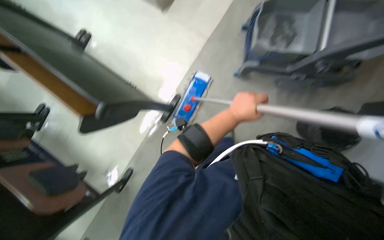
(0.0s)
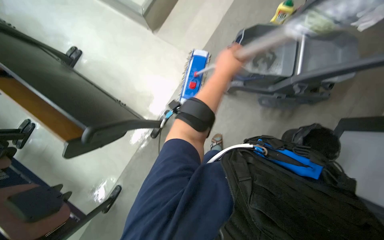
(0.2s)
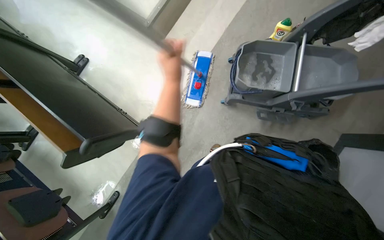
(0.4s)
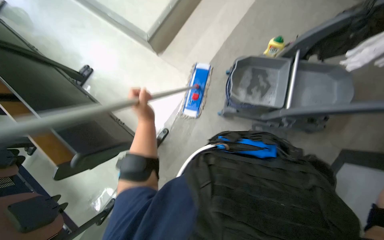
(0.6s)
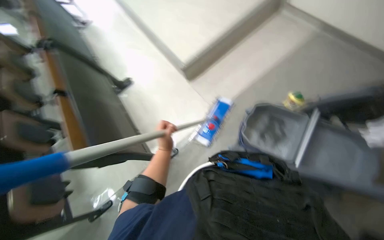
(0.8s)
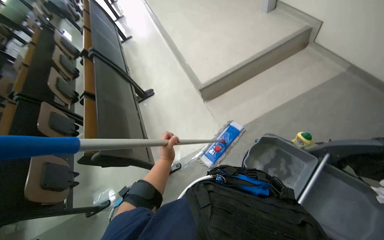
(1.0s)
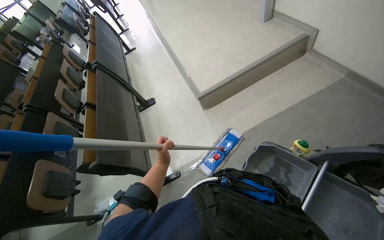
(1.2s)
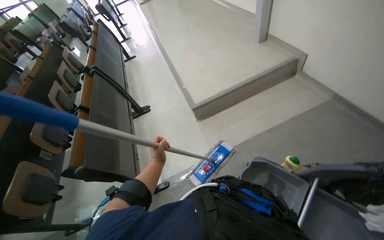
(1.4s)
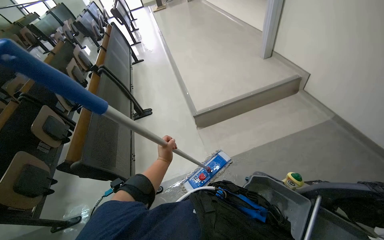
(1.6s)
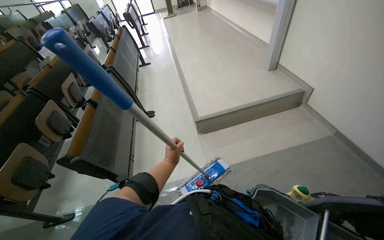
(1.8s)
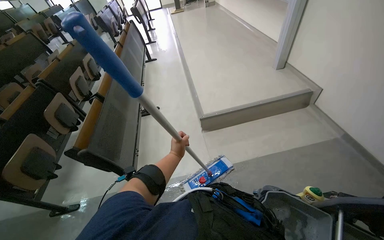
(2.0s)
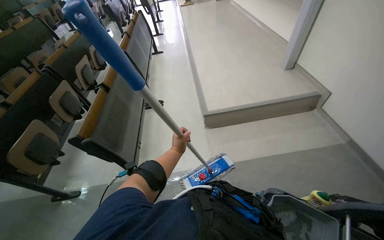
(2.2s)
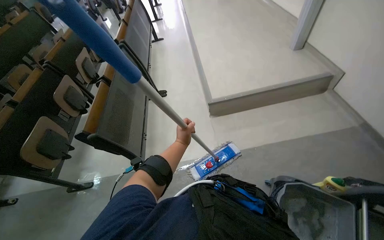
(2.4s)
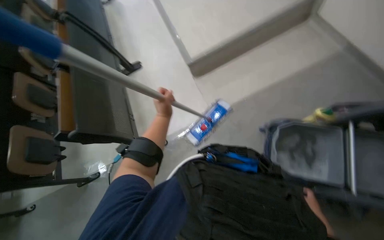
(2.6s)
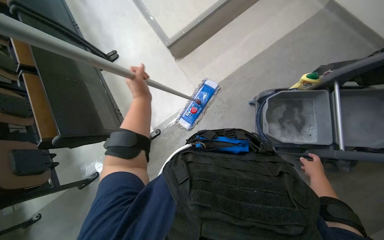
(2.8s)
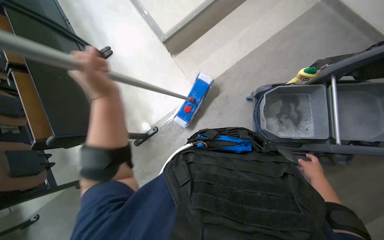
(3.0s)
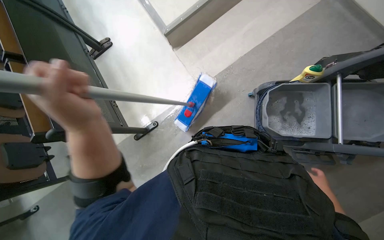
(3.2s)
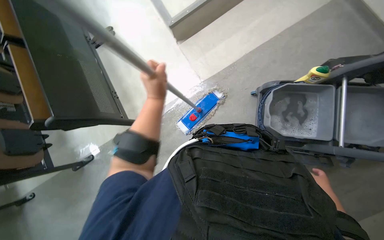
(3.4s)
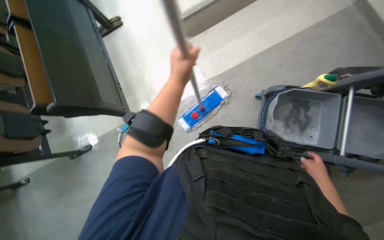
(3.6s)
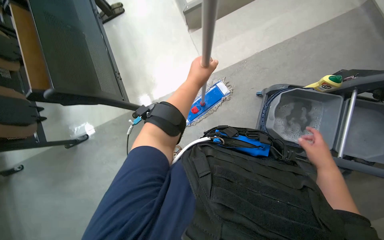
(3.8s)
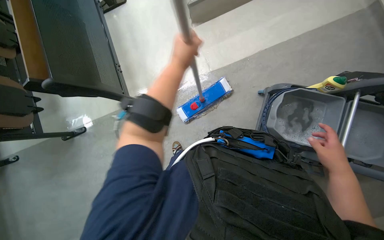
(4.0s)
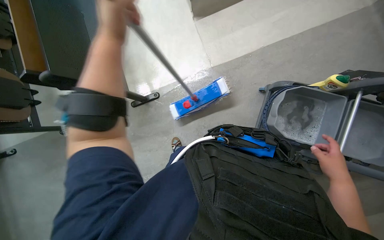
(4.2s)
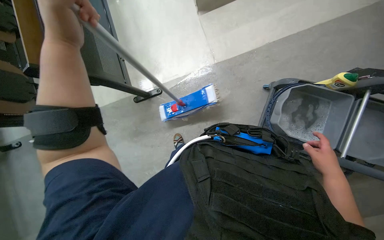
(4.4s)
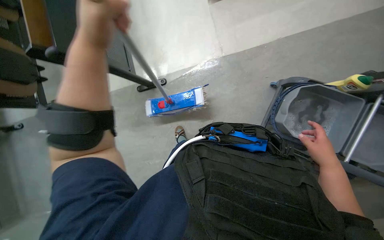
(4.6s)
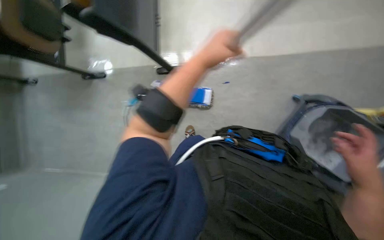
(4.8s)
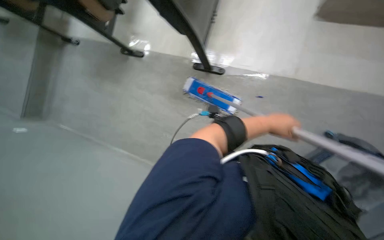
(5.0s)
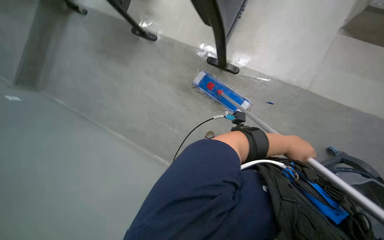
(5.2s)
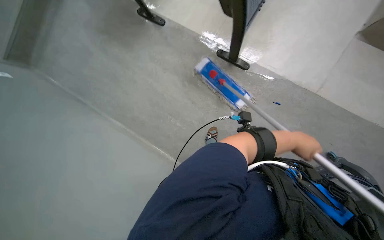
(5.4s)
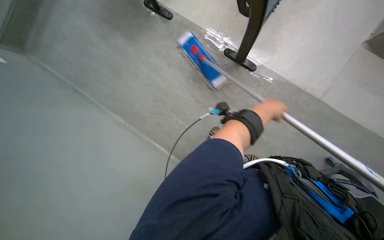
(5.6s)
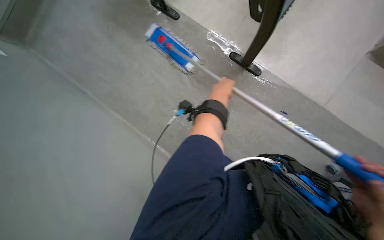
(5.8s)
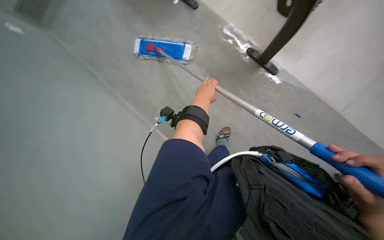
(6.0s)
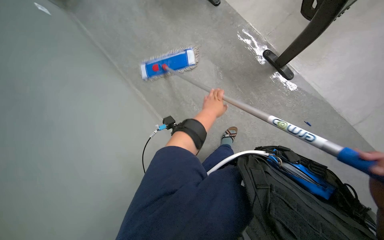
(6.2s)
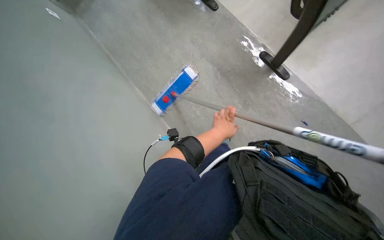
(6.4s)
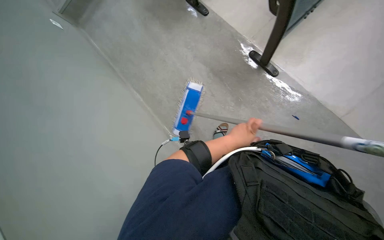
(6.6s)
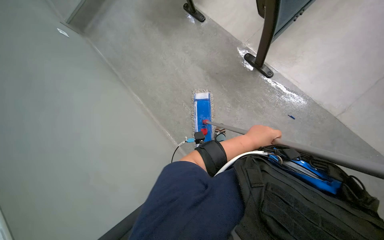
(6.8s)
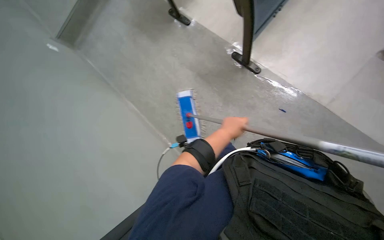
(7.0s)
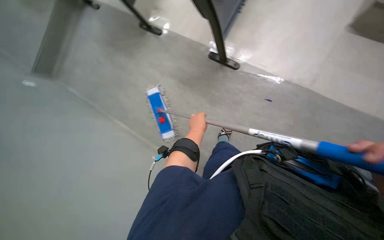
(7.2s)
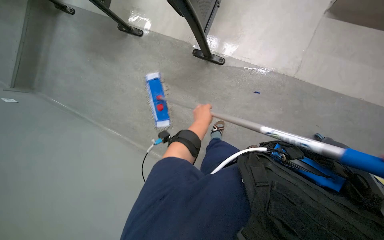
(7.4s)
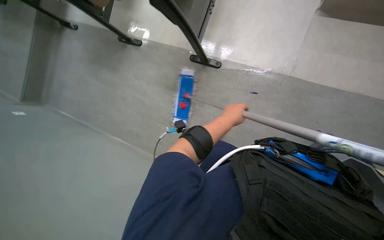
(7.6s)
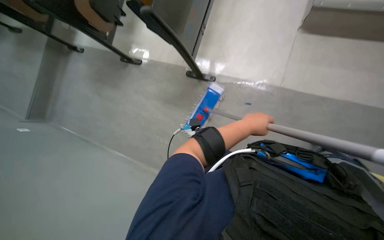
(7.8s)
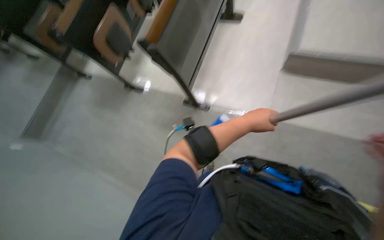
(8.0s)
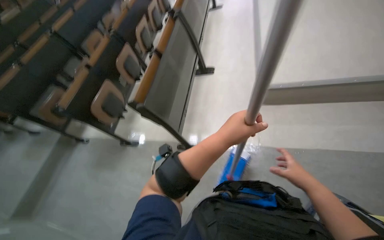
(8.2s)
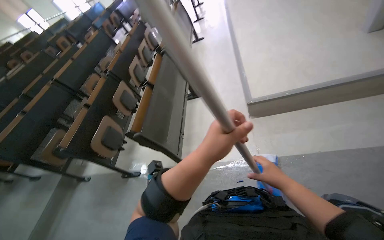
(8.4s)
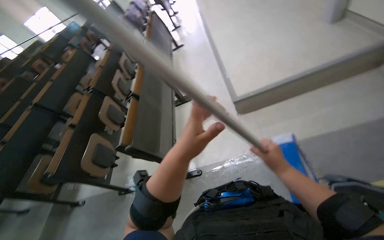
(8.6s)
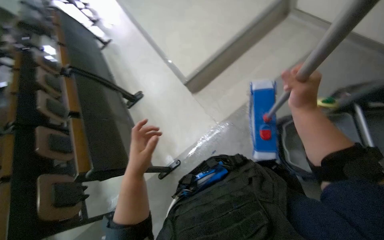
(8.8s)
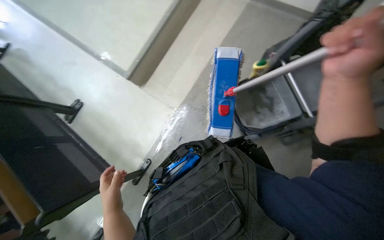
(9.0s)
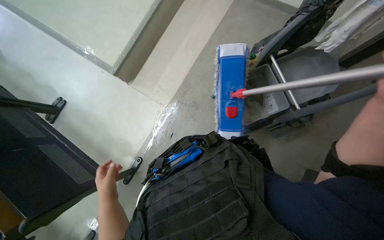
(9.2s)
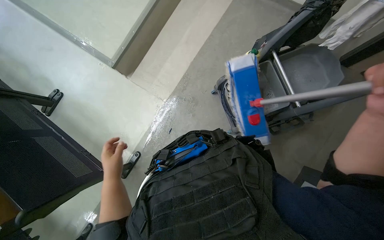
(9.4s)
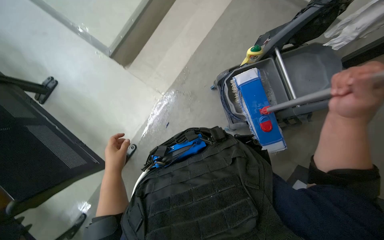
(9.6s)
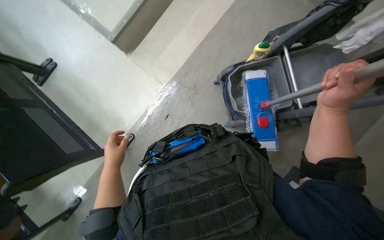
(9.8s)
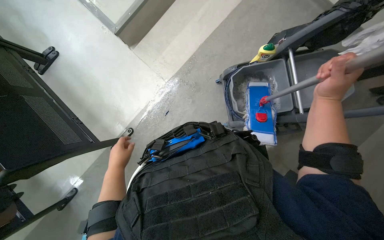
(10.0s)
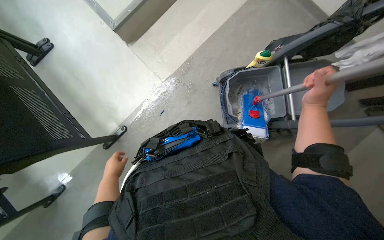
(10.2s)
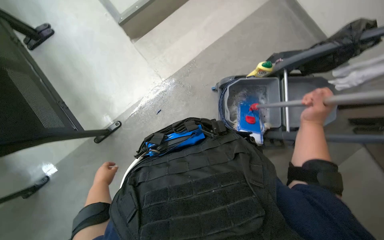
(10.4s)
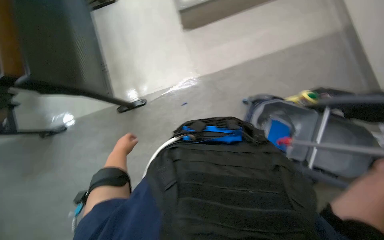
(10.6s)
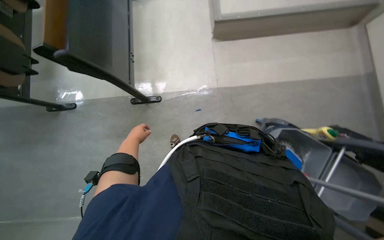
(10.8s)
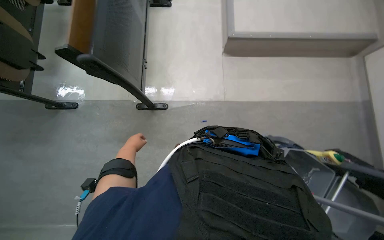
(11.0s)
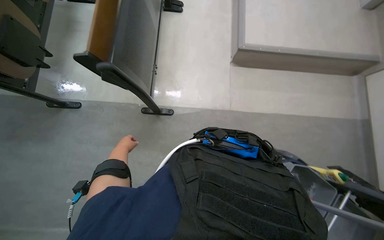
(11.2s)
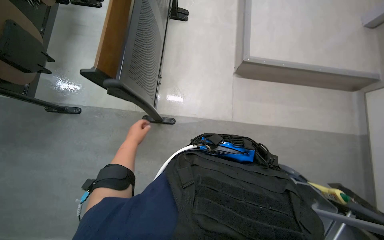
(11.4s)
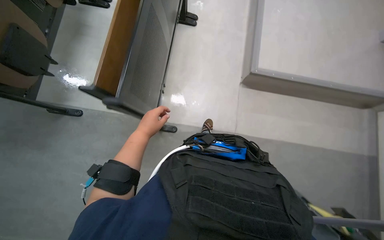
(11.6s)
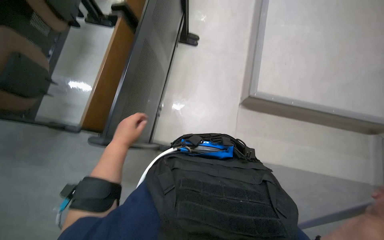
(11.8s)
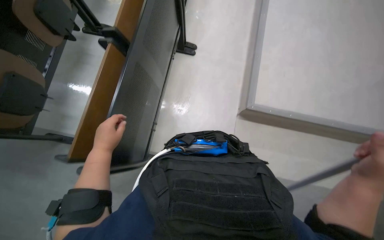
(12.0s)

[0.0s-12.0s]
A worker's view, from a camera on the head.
Job: mopping floor.
The whole recording: Mopping classroom floor. The worker mops the classroom floor, occasionally adjusting the mop and moving the cleaning cart.
0.0s to 1.6s: The head rotates roughly 40 degrees to the left. The camera pitches upward, by some 35 degrees.
1.6s to 3.0s: The view tips downward by some 25 degrees.
3.0s to 4.4s: The view tips downward by some 15 degrees. The right hand shifts some 10 cm up the picture.
4.4s to 6.0s: The head turns to the left by about 55 degrees.
6.0s to 7.6s: The scene turns roughly 30 degrees counterclockwise in the picture.
7.6s to 9.0s: The head rotates some 75 degrees to the right. The wearer looks some 40 degrees further upward.
9.0s to 10.4s: The left hand goes approximately 15 cm farther from the camera, and travels up the picture and back again, some 5 cm each way.
10.4s to 12.0s: The wearer looks about 30 degrees further upward. The scene turns about 40 degrees clockwise in the picture.

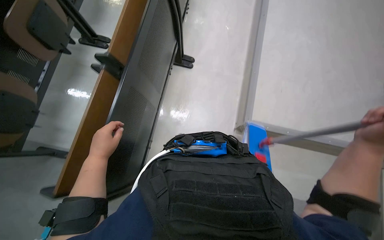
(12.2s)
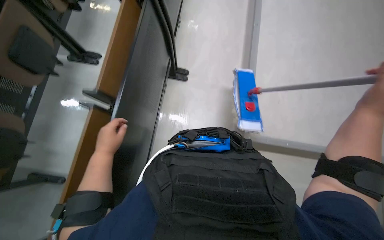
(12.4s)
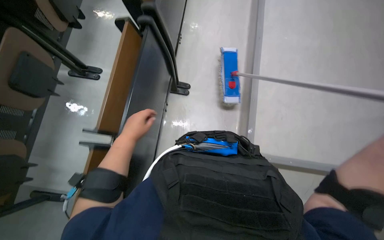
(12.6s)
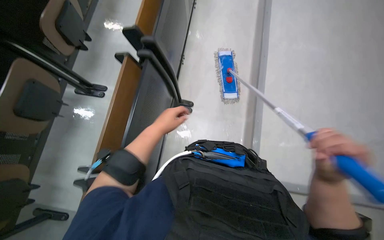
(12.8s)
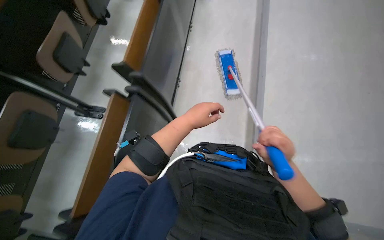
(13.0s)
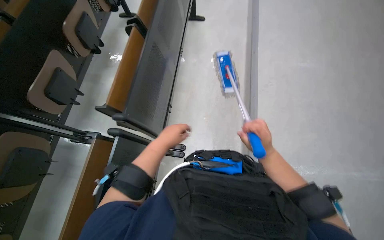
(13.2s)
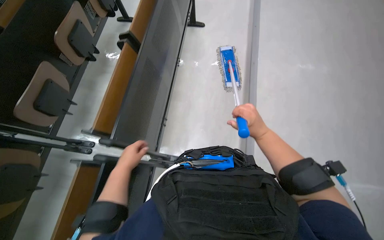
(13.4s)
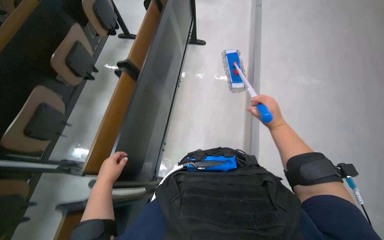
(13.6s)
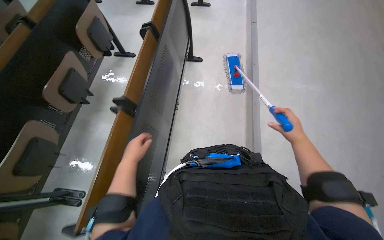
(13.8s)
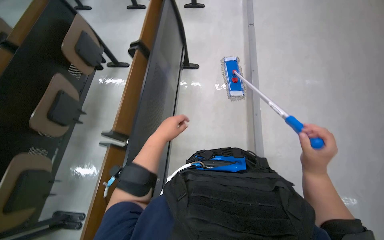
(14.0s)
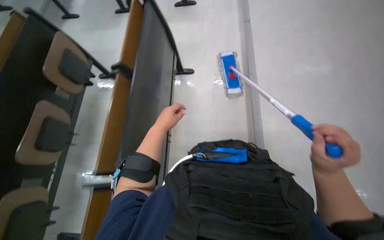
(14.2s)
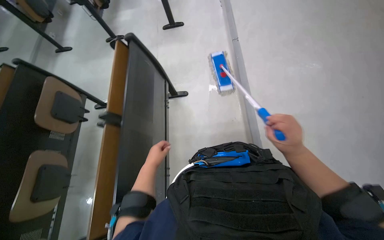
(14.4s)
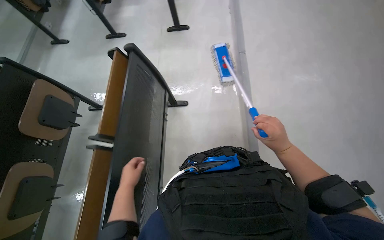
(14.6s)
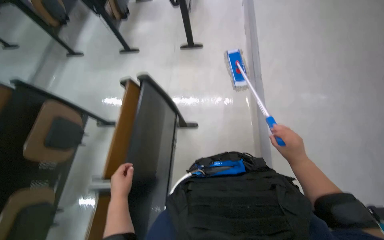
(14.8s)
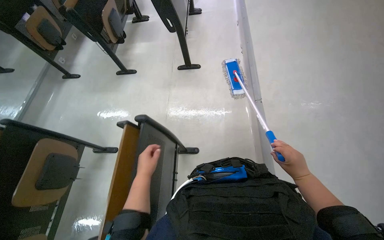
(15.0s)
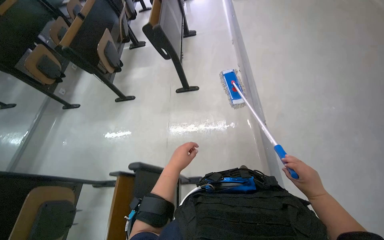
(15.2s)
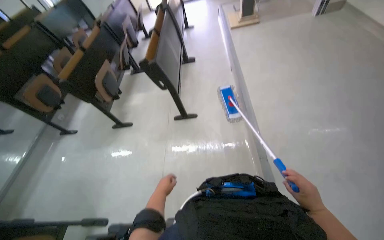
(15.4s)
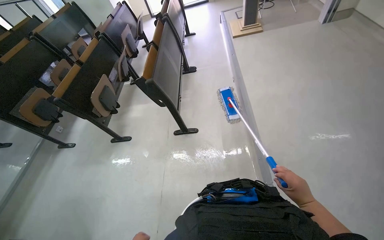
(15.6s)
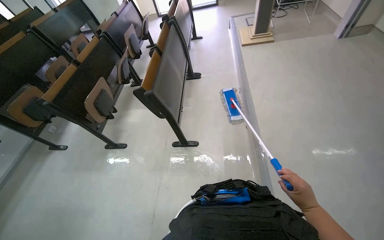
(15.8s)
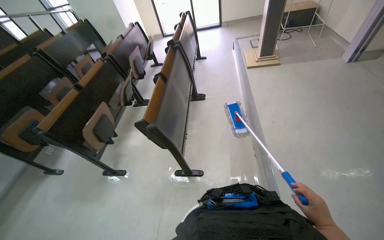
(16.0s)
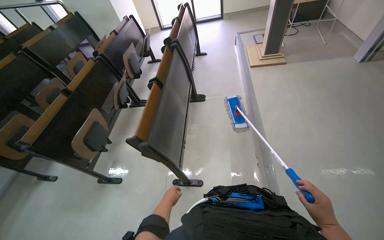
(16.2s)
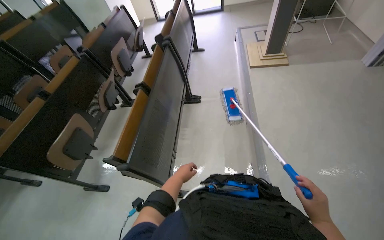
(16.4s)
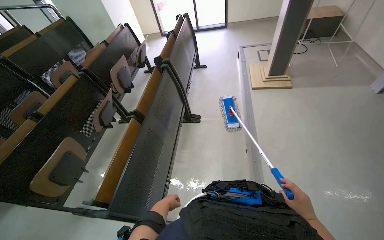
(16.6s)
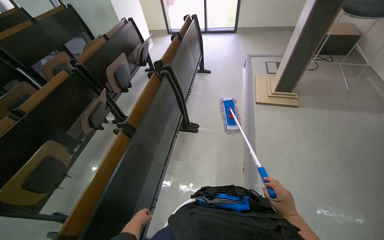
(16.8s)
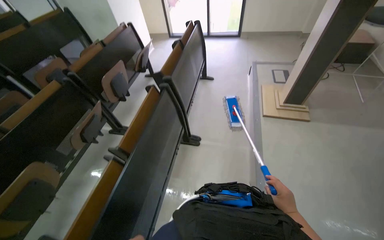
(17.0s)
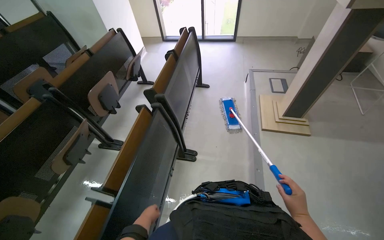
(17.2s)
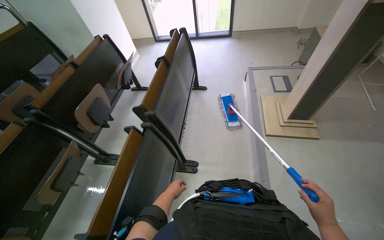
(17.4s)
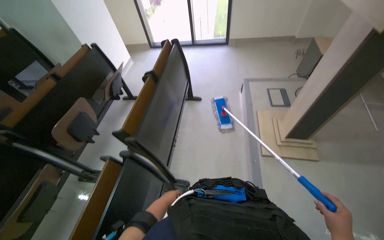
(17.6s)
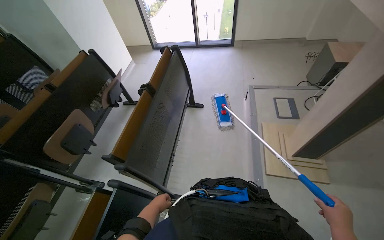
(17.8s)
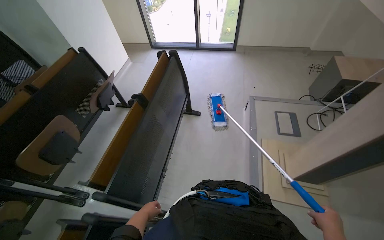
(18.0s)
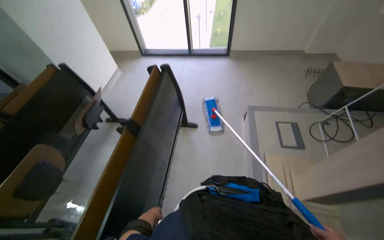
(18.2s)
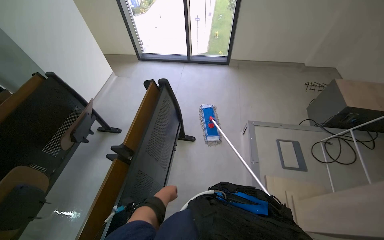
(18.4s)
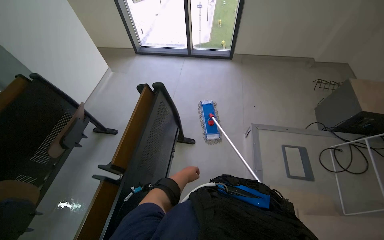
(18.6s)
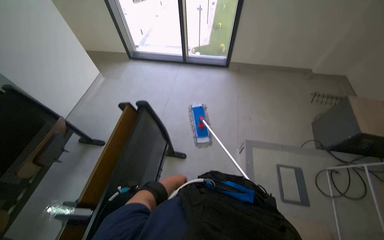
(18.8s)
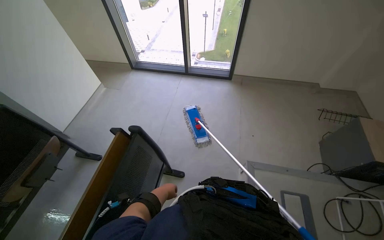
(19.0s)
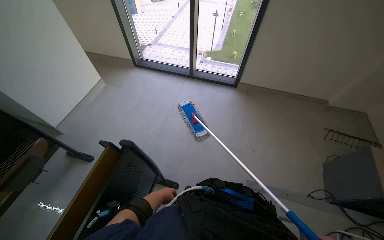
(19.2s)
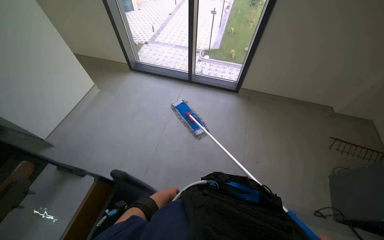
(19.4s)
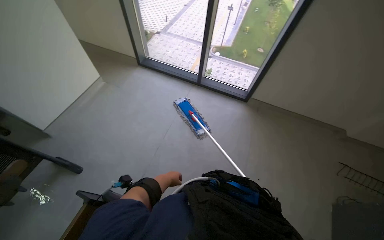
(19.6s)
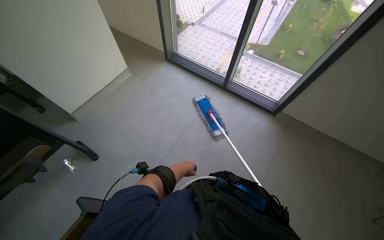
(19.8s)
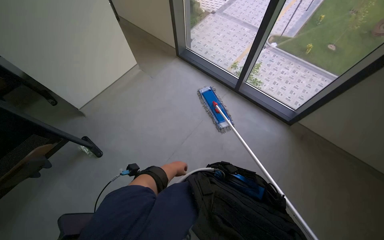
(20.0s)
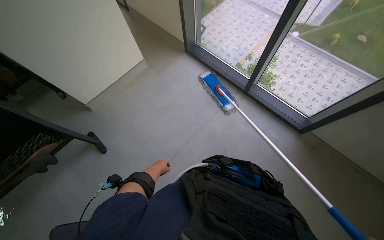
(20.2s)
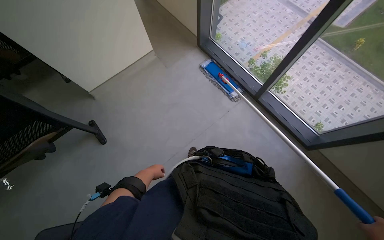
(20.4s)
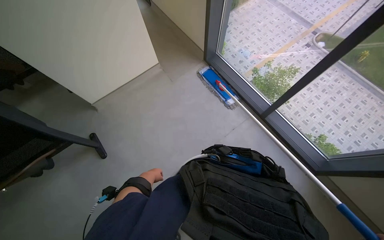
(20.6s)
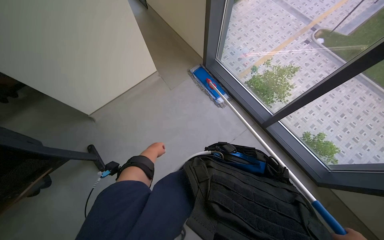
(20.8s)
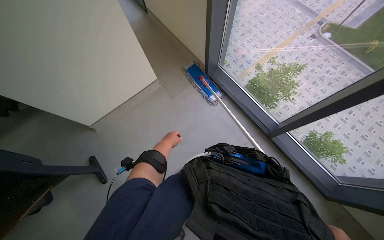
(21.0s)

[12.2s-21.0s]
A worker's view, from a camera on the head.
Job: mopping floor.
The whole recording: Mopping classroom floor. The worker mops the classroom floor, occasionally adjusting the mop and moving the cleaning cart.
12.2s to 13.6s: The view tilts approximately 15 degrees upward. The left hand travels to the right and back again, about 25 cm each way.
13.6s to 15.2s: The camera travels about 1 m. The camera pitches upward, by approximately 15 degrees.
15.2s to 16.6s: The camera travels about 1 m.
16.6s to 18.0s: The camera is carried about 1 m.
18.0s to 19.6s: The camera travels some 1 m.
